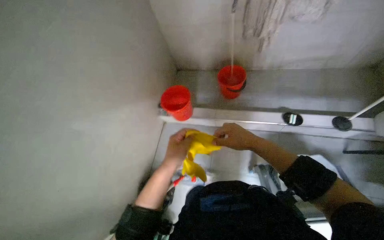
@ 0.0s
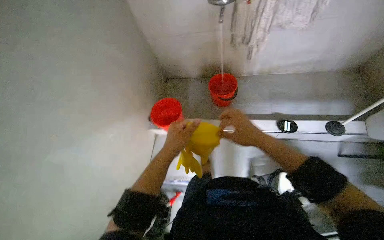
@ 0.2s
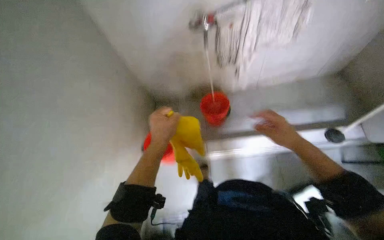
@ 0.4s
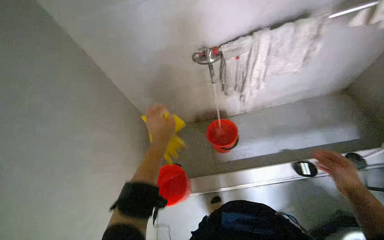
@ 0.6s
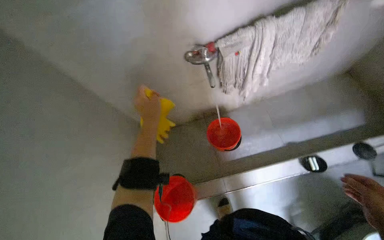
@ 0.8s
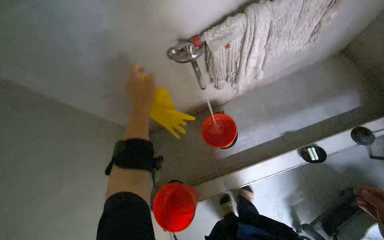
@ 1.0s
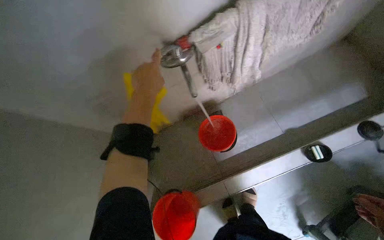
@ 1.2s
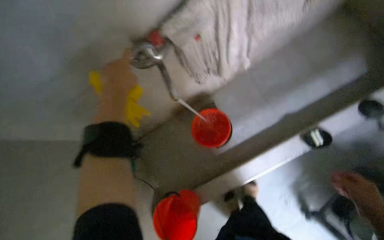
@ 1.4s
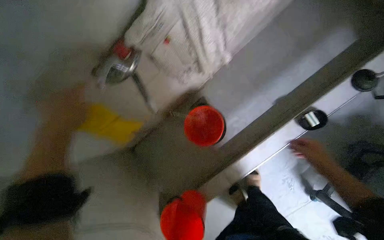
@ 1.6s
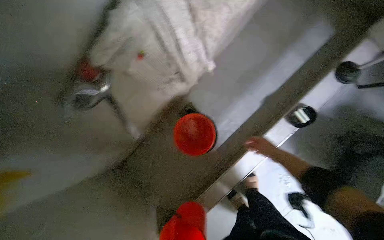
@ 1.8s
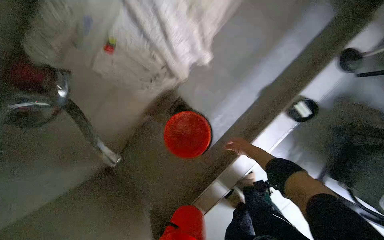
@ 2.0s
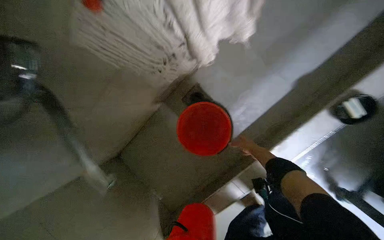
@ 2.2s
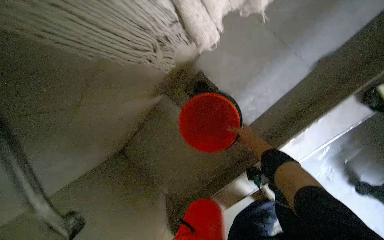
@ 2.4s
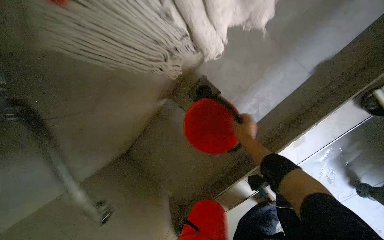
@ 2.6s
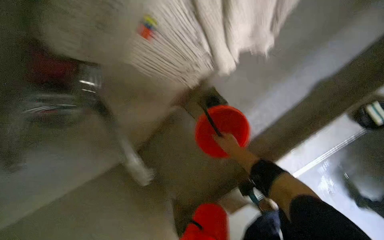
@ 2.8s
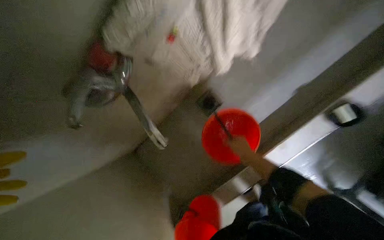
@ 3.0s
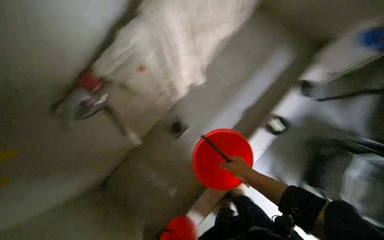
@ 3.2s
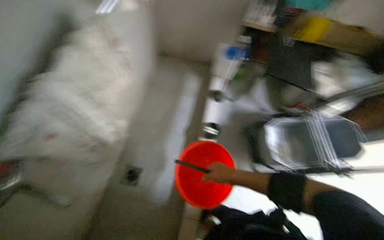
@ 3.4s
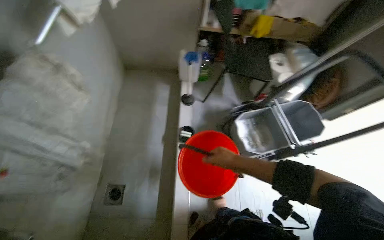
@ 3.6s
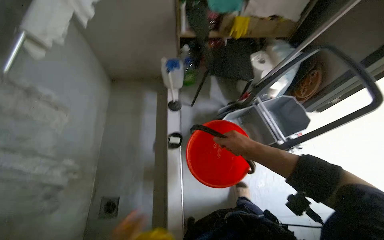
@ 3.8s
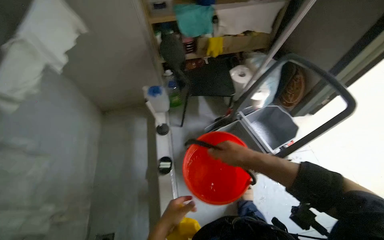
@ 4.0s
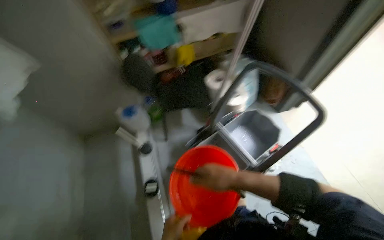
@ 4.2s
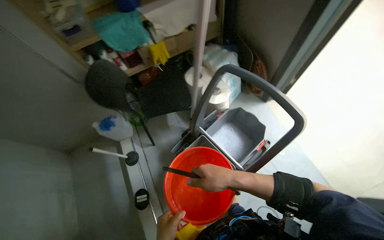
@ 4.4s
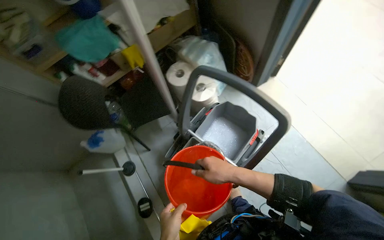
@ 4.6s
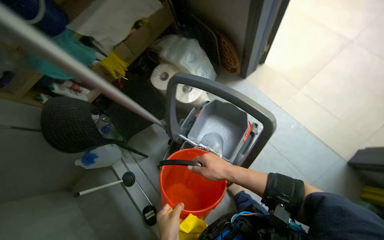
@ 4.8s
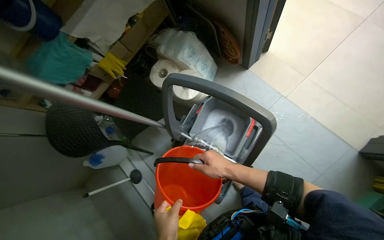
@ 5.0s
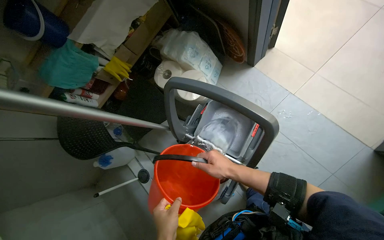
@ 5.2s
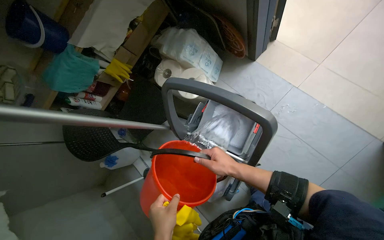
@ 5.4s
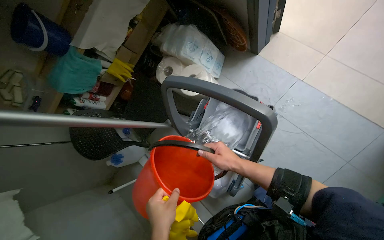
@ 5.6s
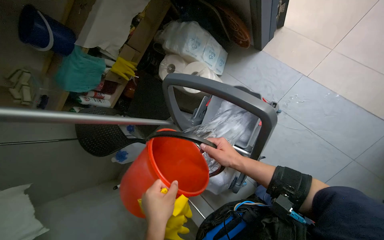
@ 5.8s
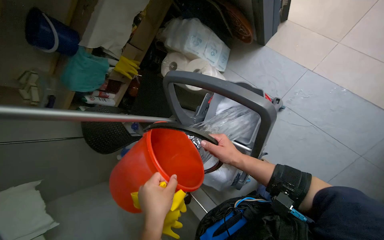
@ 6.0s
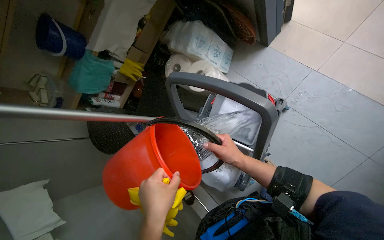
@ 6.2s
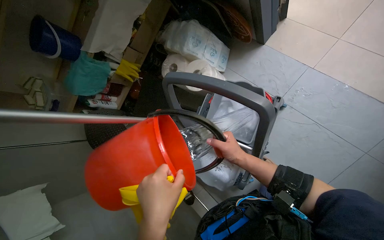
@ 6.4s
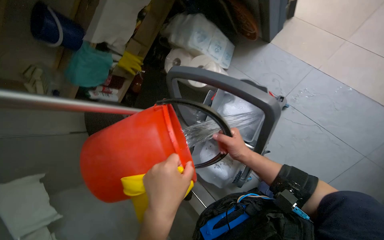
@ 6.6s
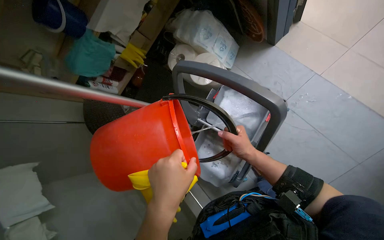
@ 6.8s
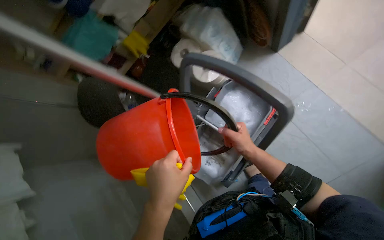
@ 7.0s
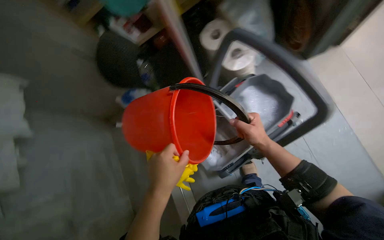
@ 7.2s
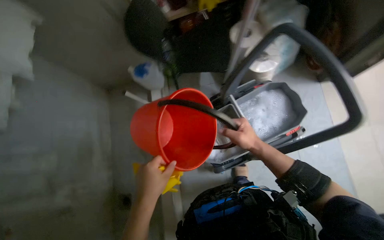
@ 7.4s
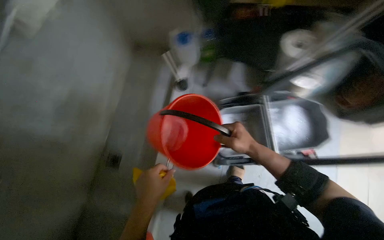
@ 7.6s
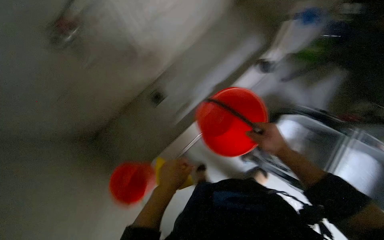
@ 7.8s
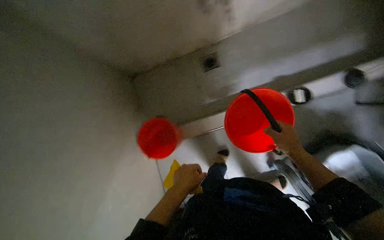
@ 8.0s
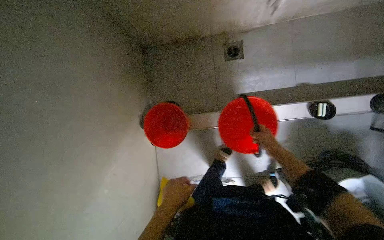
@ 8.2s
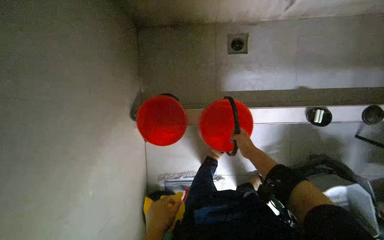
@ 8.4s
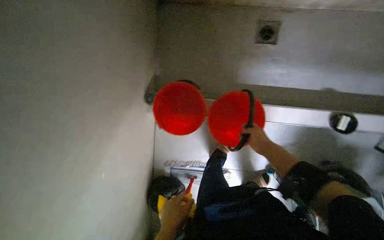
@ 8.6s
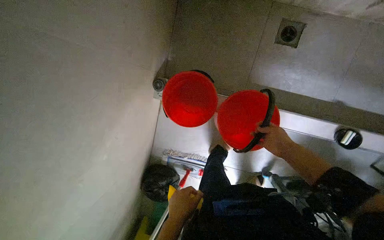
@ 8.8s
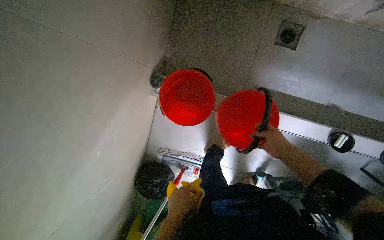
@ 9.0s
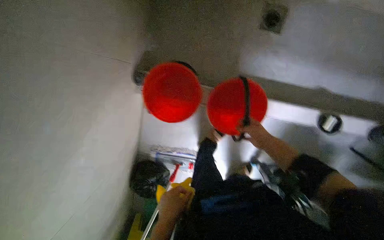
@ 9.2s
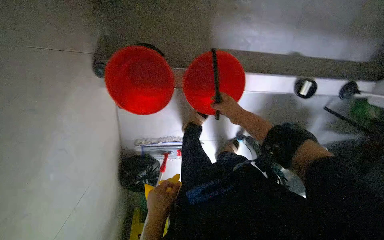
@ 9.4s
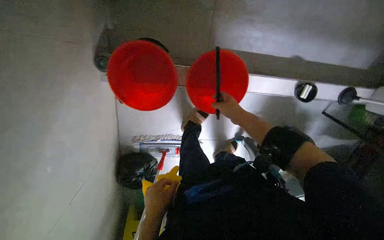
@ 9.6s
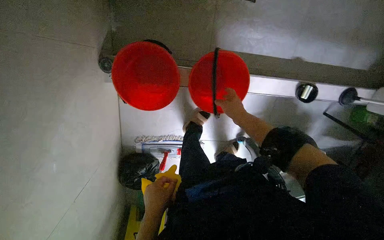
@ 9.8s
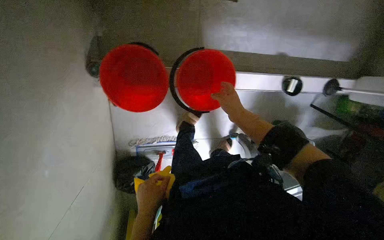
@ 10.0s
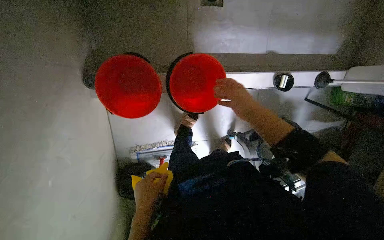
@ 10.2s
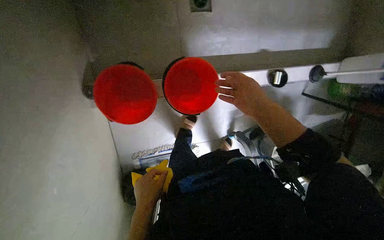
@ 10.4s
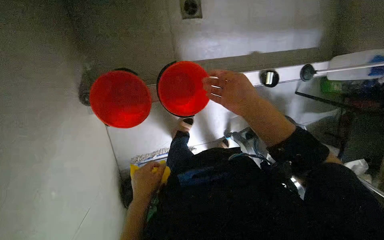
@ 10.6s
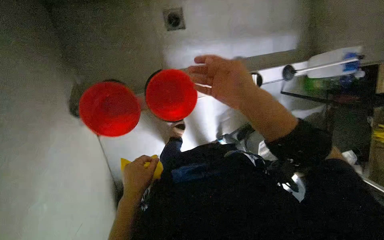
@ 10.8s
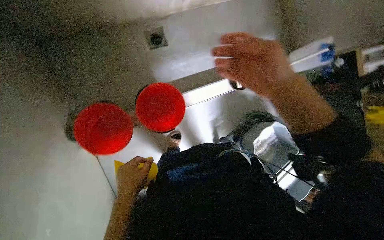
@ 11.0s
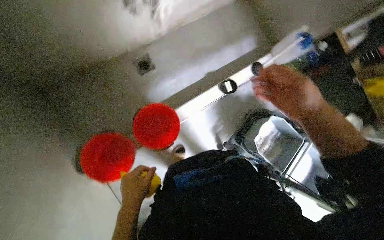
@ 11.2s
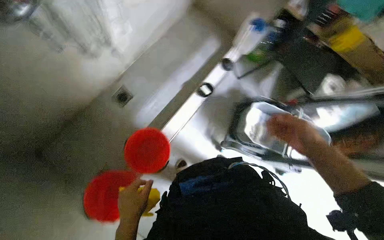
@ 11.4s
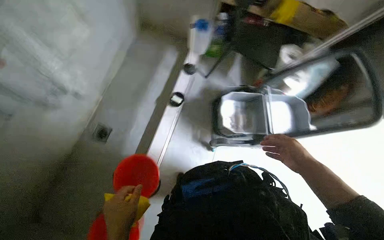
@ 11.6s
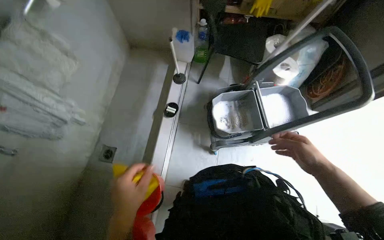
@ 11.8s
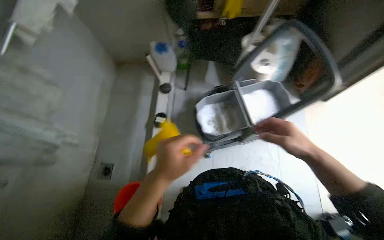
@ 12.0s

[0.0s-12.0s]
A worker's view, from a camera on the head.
Job: preparing cleaning supplies.
The whole recording: Preparing cleaning equipment. The worker fills the mop bucket with water, assembles the mop, and moves the cleaning cart.
0.0s to 1.6s: The camera travels roughly 70 cm. The head turns to the right by roughly 40 degrees. The camera pitches downward, by some 15 degrees.
1.6s to 3.0s: The right hand shifts some 40 cm farther from the camera and to the left.
3.0s to 4.4s: The wearer moves approximately 60 cm. The wearer looks about 80 degrees further to the right. The view tilts approximately 35 degrees upward.
4.4s to 6.0s: The view tips downward by about 20 degrees. The scene rotates counterclockwise by some 25 degrees.
6.0s to 7.6s: The wearer looks approximately 10 degrees further downward. The scene rotates clockwise by some 65 degrees.
9.0s to 10.4s: The wearer's head swings approximately 25 degrees to the right. The right hand travels nearer to the camera by approximately 15 cm.
10.4s to 12.0s: The view tilts approximately 25 degrees upward. The scene rotates counterclockwise by some 85 degrees.

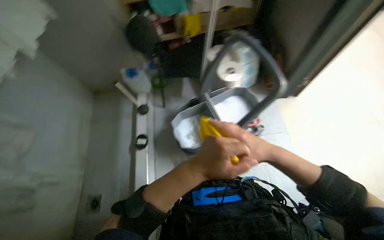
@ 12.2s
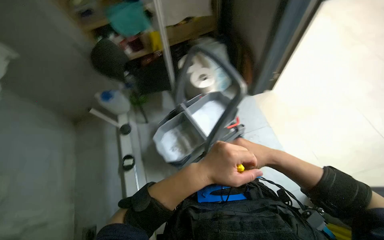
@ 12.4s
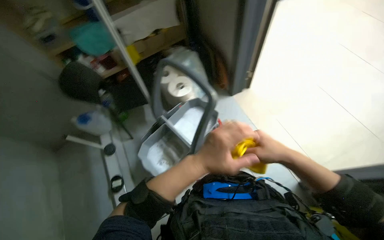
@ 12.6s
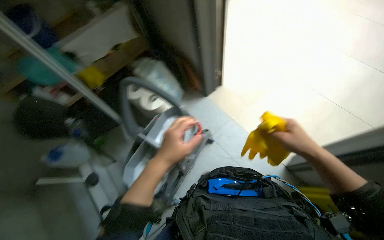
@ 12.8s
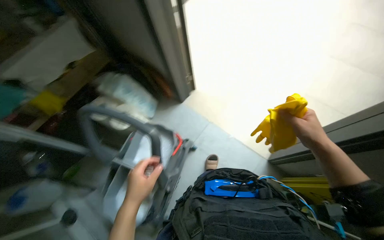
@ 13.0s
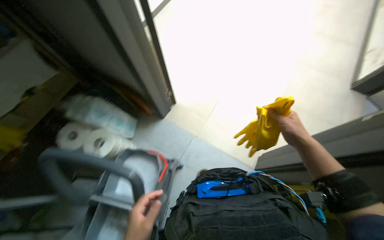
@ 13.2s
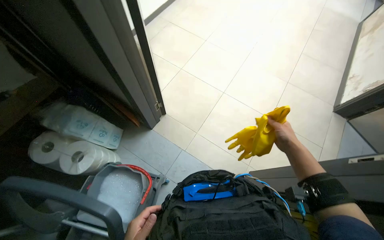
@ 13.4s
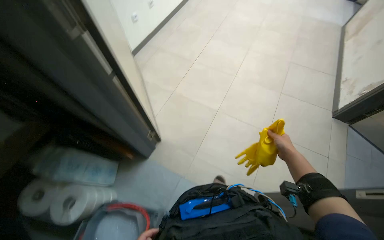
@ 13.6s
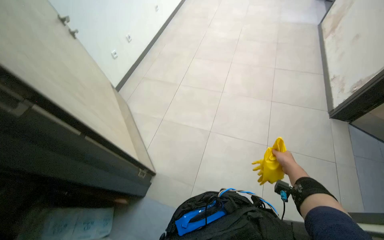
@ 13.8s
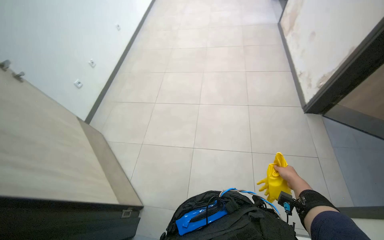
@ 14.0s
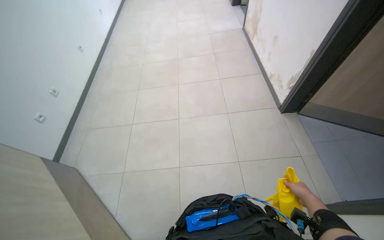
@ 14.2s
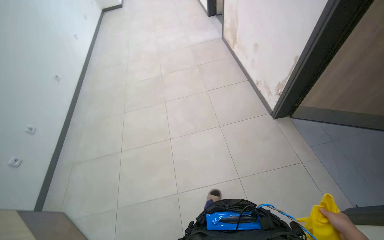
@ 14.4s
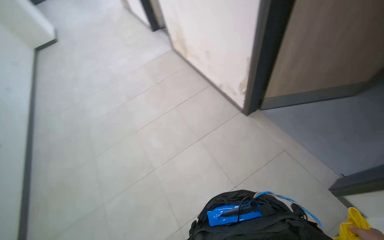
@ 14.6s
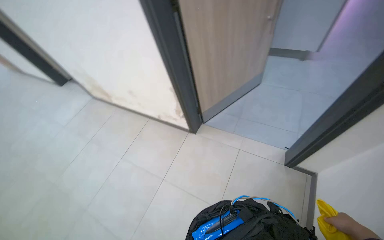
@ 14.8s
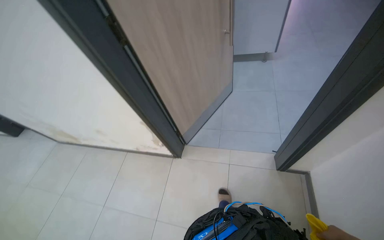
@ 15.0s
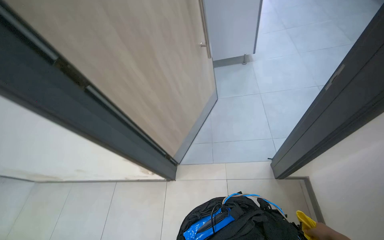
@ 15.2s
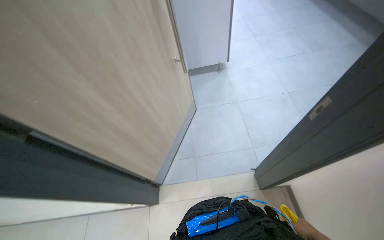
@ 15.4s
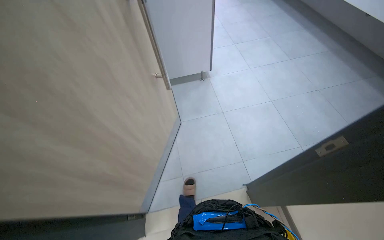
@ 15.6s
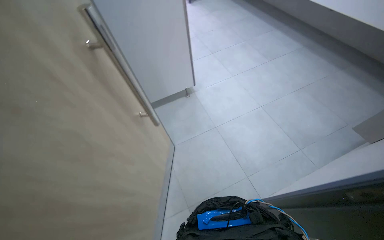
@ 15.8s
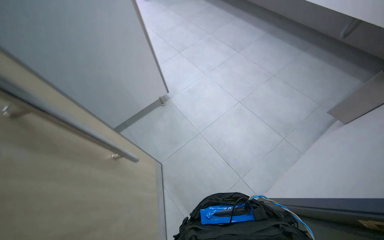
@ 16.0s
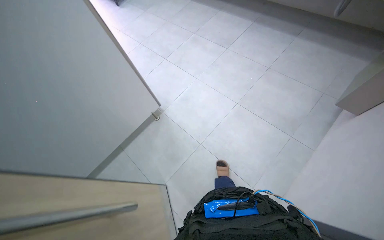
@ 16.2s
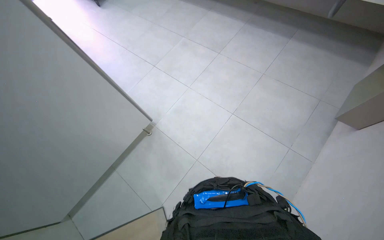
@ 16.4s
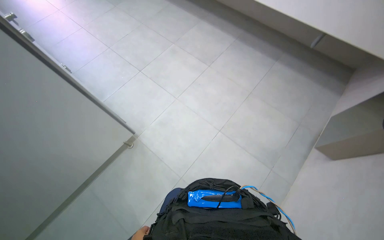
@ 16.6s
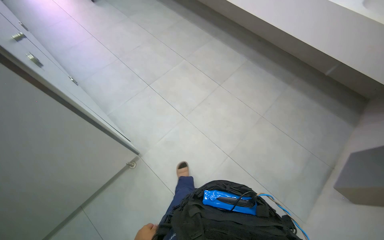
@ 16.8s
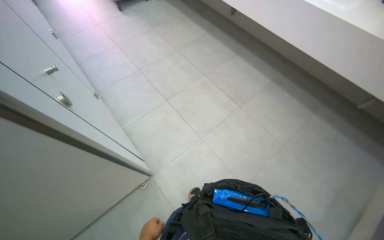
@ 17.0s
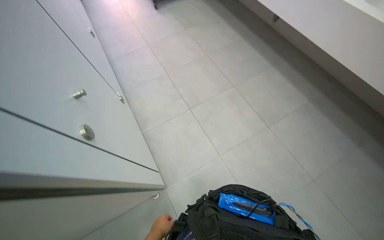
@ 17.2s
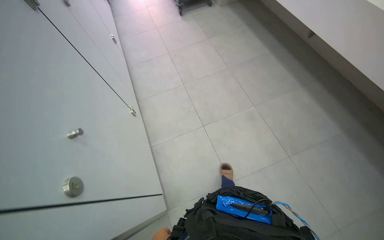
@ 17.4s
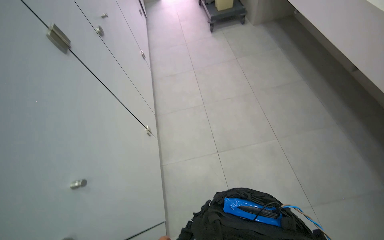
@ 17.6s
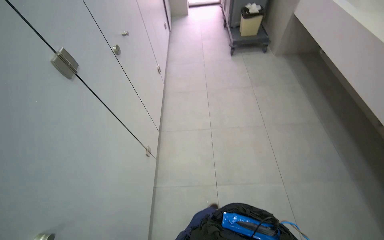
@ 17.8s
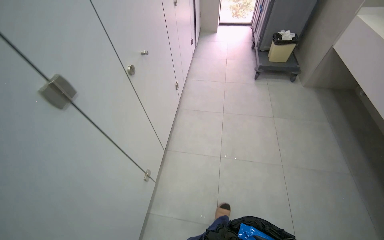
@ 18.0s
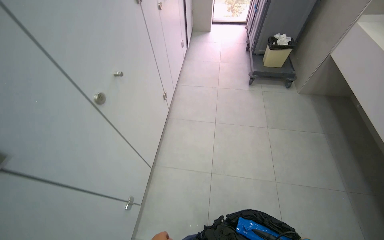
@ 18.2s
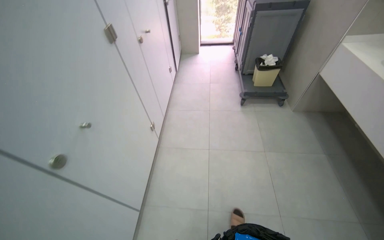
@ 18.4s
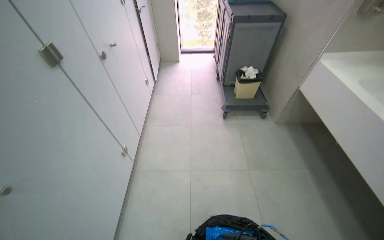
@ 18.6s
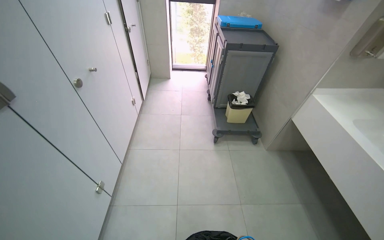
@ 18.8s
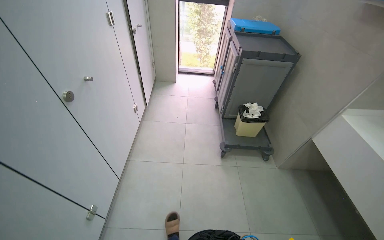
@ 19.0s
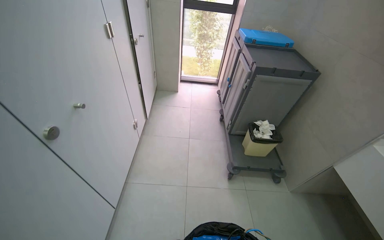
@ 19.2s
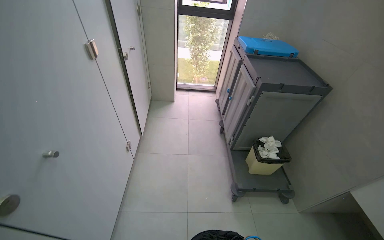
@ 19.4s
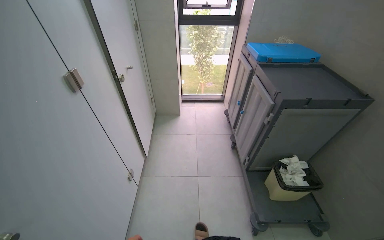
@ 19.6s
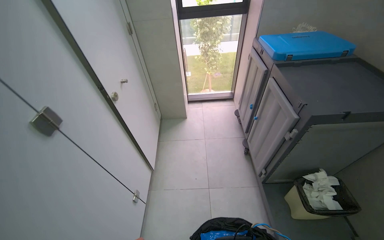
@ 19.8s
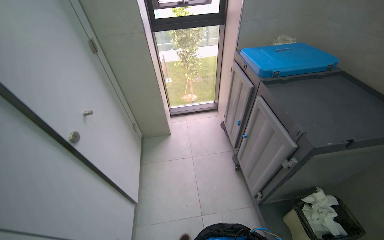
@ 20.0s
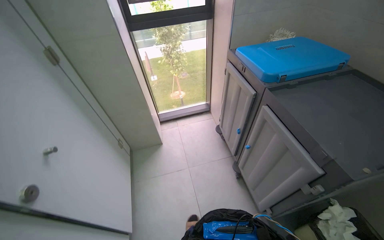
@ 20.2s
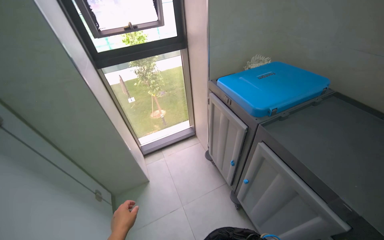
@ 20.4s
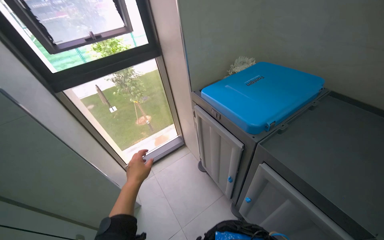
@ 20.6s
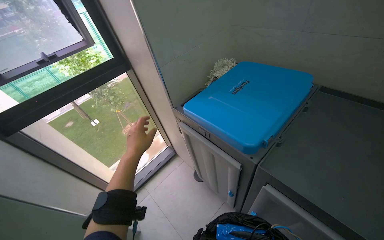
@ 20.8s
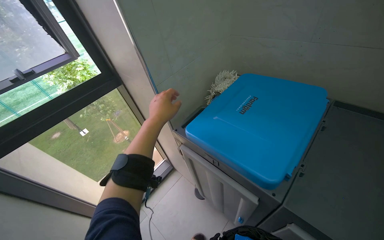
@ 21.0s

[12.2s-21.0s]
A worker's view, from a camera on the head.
Job: preparing cleaning supplies.
The whole recording: Preparing cleaning equipment. The worker fills the mop bucket with water, assembles the mop, and moves the cleaning cart.
12.2s to 13.6s: The wearer looks roughly 70 degrees further to the right. The view tips upward by some 25 degrees.
13.6s to 15.2s: The camera travels approximately 50 cm. The wearer looks about 110 degrees further to the right. The view tilts about 40 degrees upward.
15.2s to 16.6s: The camera is carried about 90 cm. The wearer's head swings some 75 degrees to the right. The wearer looks about 30 degrees further upward.
18.0s to 19.6s: The camera is carried roughly 2 m.
19.6s to 21.0s: The camera travels some 1.5 m. The wearer's head swings some 50 degrees to the right.
